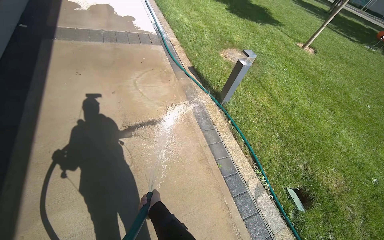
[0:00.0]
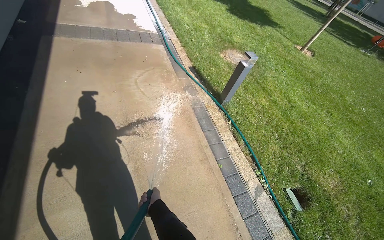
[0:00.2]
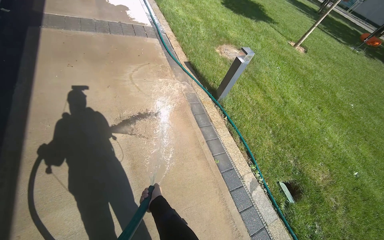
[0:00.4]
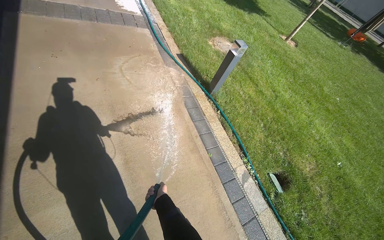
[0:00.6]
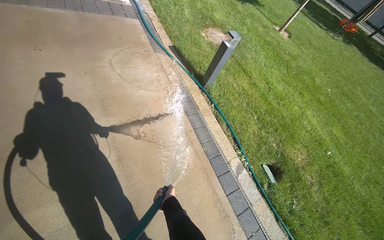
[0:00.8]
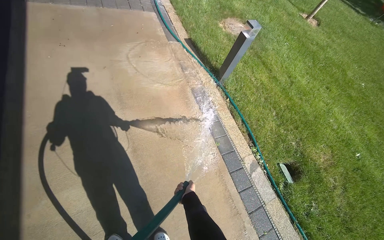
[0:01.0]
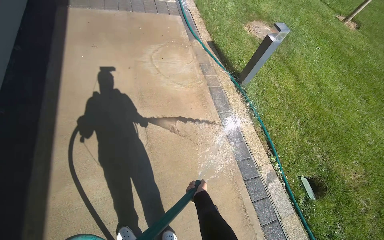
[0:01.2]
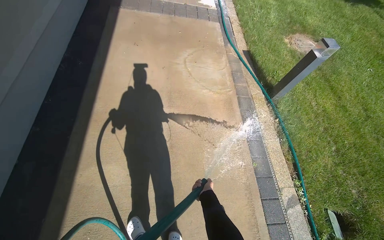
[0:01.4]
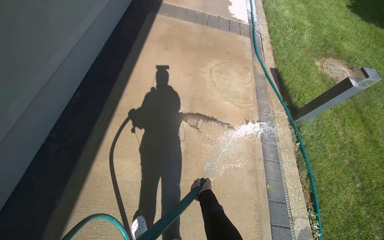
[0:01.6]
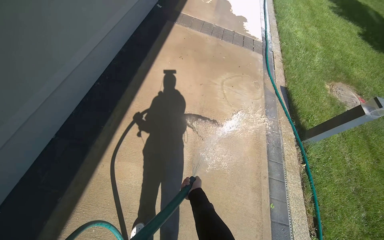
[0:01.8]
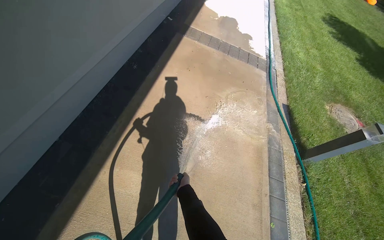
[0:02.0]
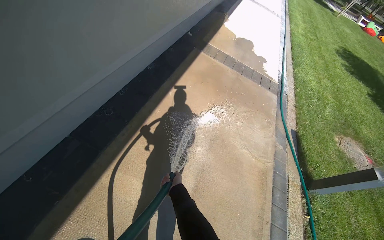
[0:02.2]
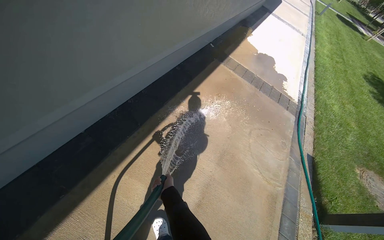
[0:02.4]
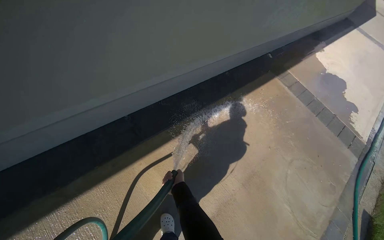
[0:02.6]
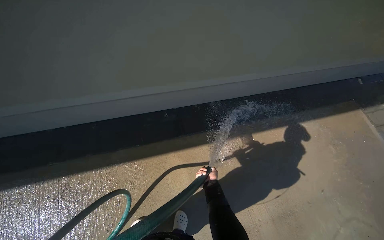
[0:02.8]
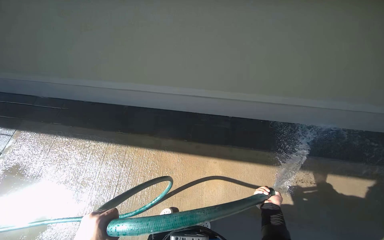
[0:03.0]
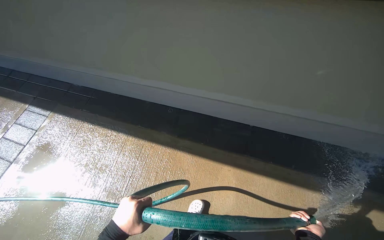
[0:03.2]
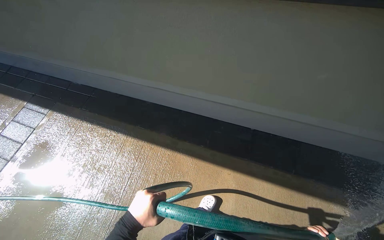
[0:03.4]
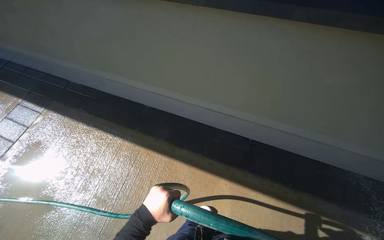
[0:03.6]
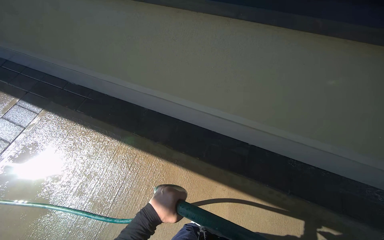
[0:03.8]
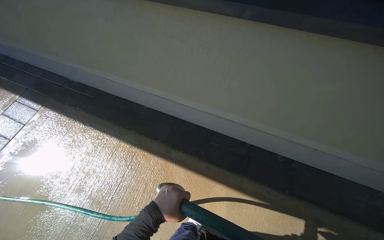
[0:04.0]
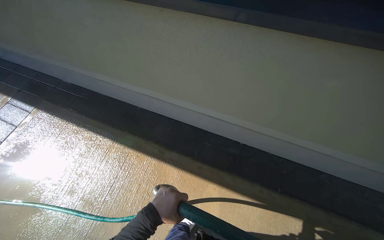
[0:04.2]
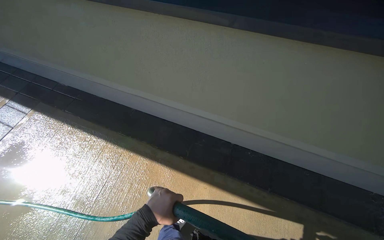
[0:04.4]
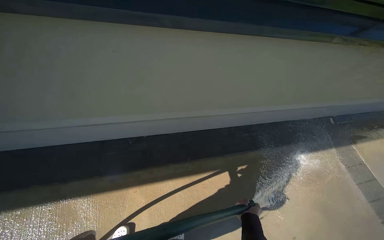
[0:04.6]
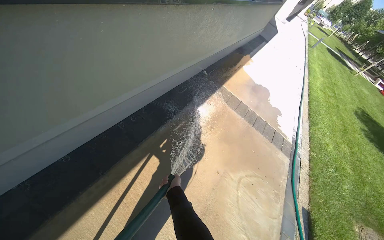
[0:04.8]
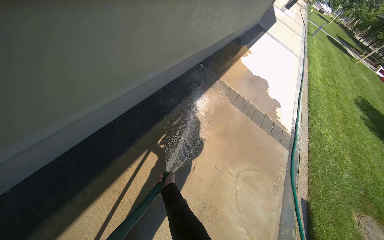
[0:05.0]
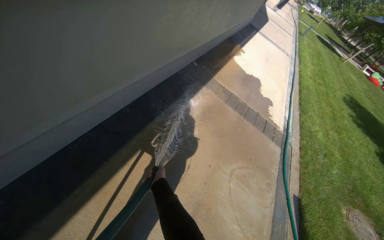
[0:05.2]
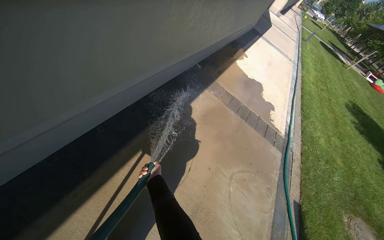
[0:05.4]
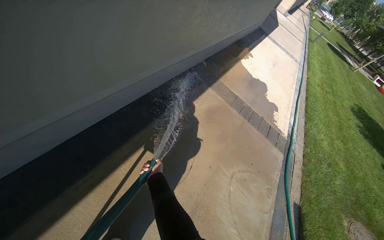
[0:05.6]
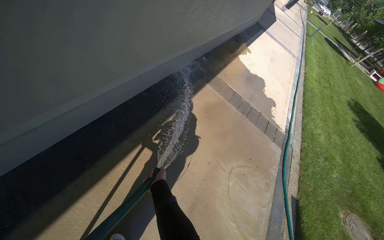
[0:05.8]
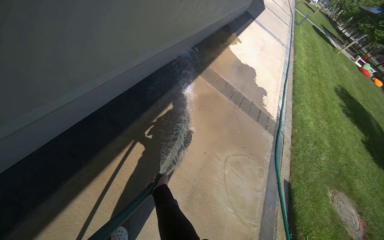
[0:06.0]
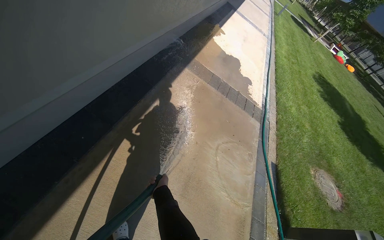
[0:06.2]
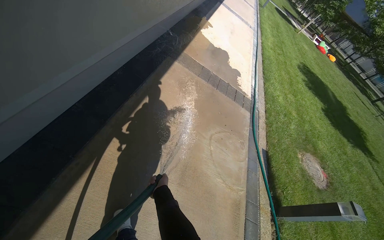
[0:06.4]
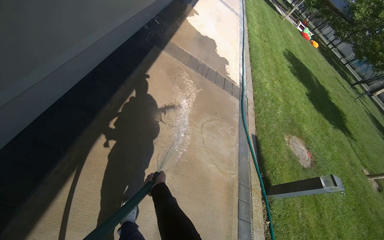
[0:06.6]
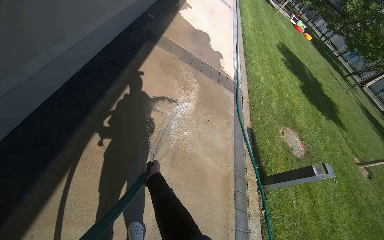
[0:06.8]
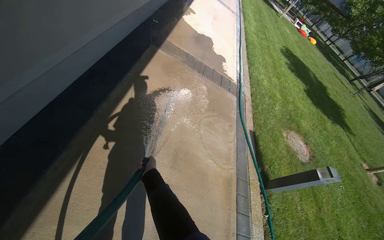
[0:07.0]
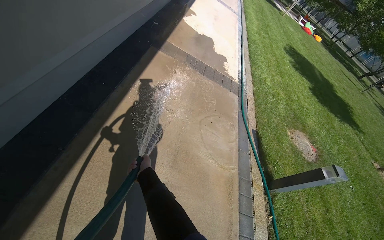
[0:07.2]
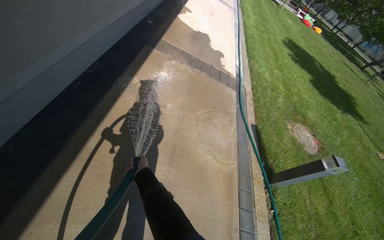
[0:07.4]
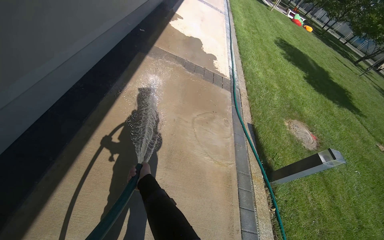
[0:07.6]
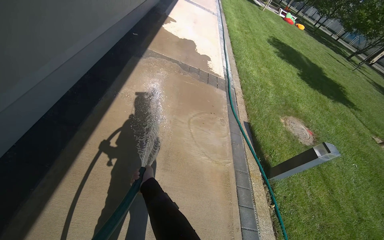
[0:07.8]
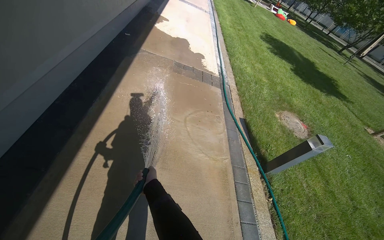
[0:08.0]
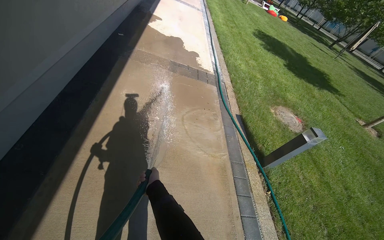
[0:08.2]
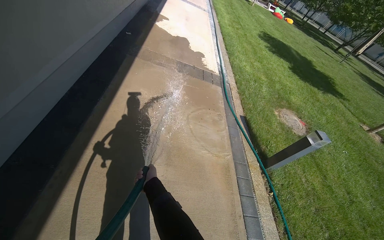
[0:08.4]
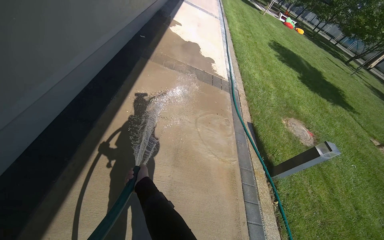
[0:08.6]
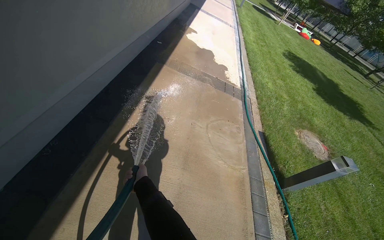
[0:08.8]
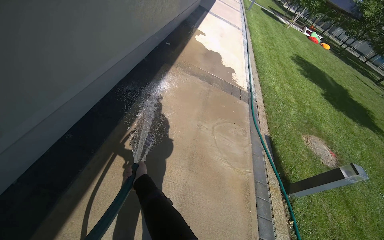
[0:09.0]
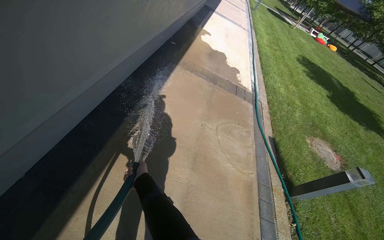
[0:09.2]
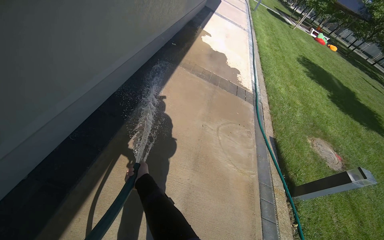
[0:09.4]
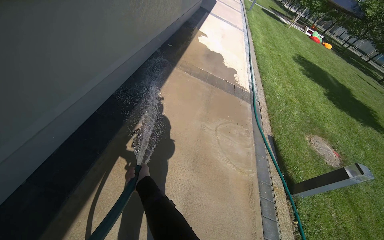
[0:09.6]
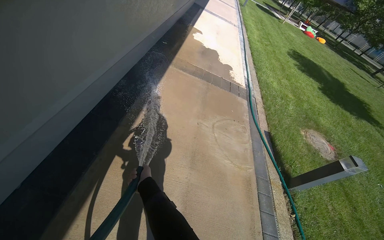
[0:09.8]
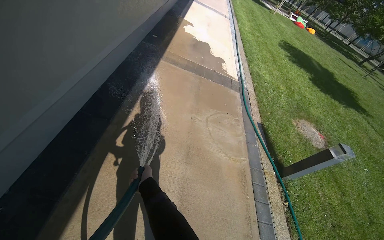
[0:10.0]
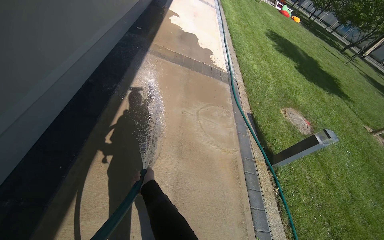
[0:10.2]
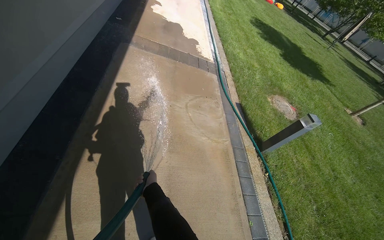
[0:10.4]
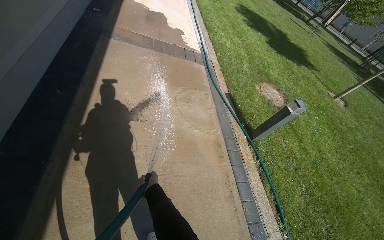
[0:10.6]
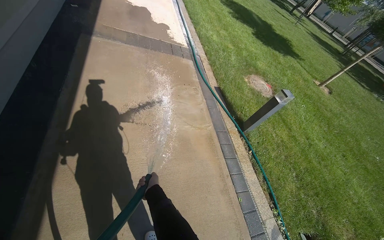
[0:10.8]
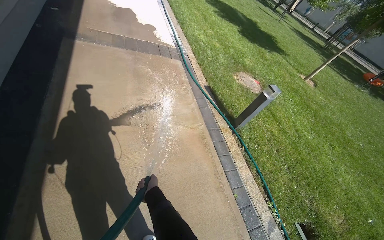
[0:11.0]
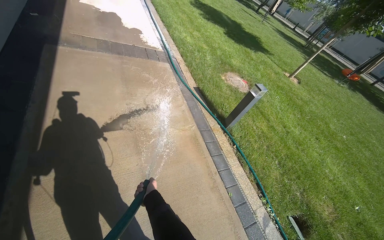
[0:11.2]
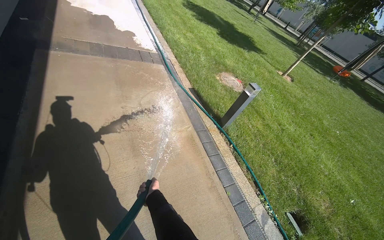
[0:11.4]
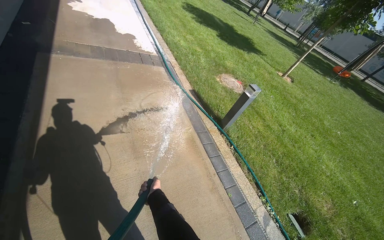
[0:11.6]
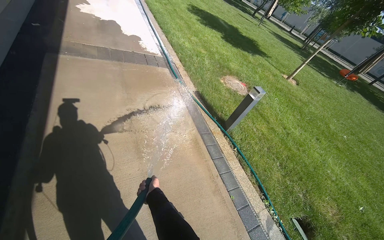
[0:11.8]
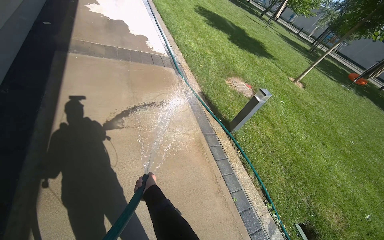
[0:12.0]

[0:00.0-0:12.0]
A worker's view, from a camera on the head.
Job: sweeping floor.
The whole recording: Rinsing concrete ground. The worker rinses the concrete ground with a water hose.
0:00.0 to 0:01.6: The wearer's head swings about 30 degrees to the left.
0:01.6 to 0:03.0: The wearer moves some 40 cm. The head rotates approximately 90 degrees to the left. The camera pitches upward, by some 15 degrees.
0:04.4 to 0:06.0: The wearer's head swings roughly 50 degrees to the right.

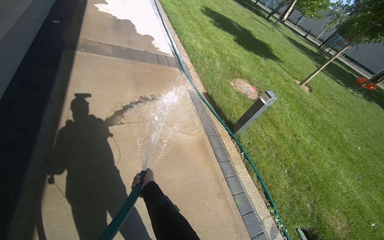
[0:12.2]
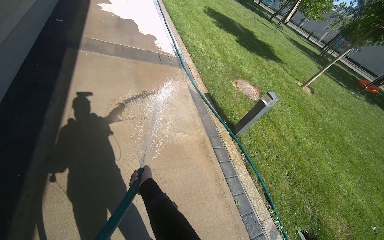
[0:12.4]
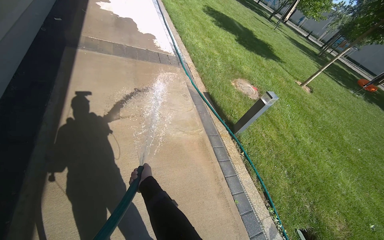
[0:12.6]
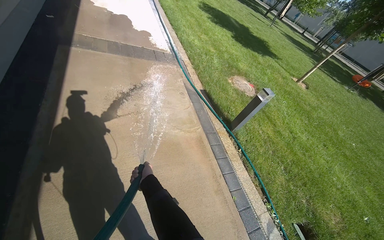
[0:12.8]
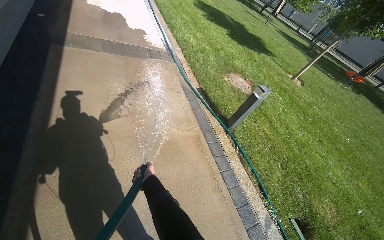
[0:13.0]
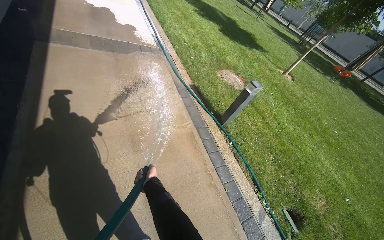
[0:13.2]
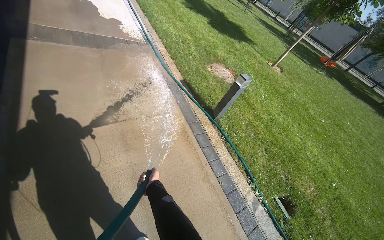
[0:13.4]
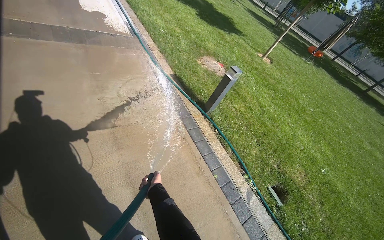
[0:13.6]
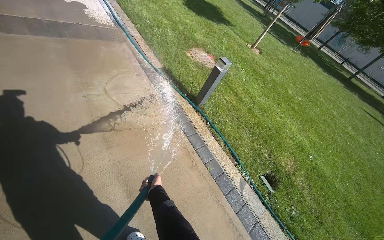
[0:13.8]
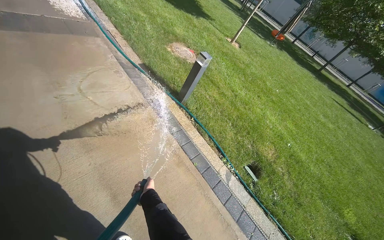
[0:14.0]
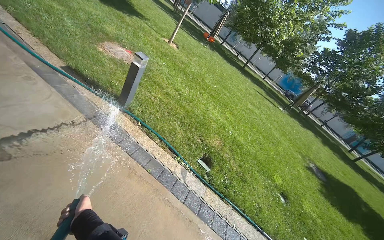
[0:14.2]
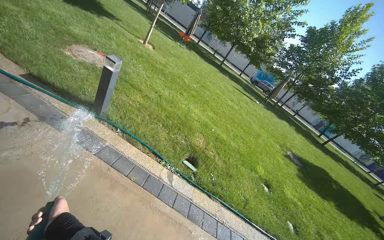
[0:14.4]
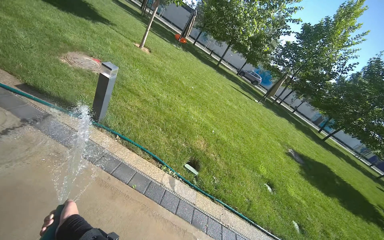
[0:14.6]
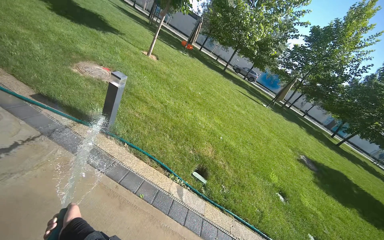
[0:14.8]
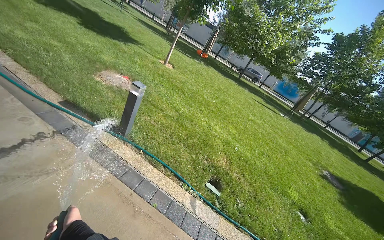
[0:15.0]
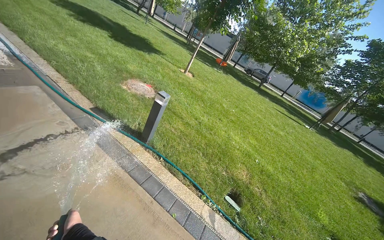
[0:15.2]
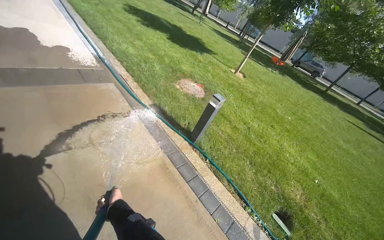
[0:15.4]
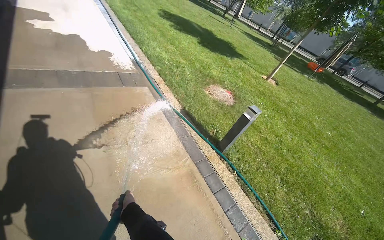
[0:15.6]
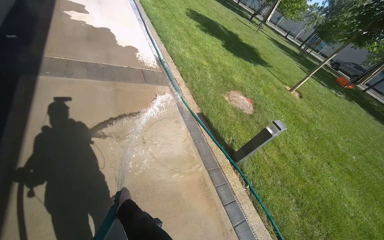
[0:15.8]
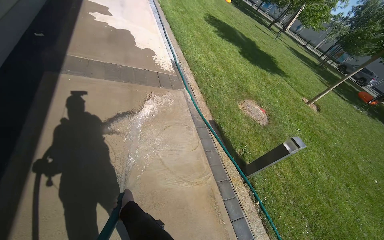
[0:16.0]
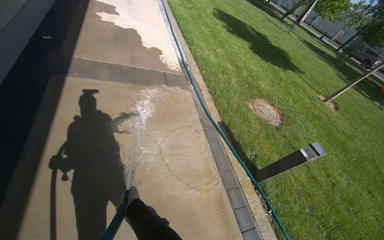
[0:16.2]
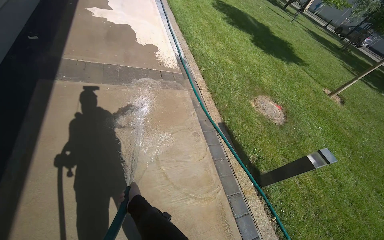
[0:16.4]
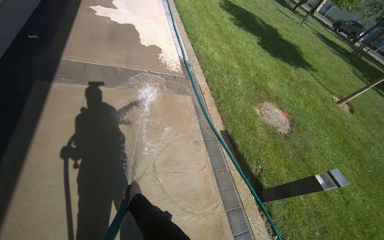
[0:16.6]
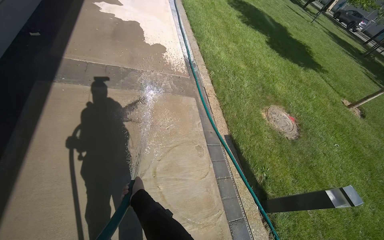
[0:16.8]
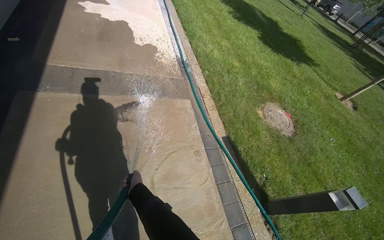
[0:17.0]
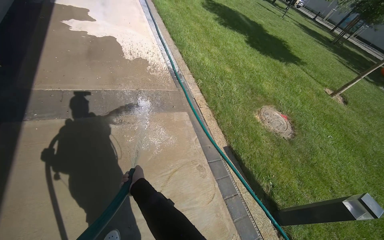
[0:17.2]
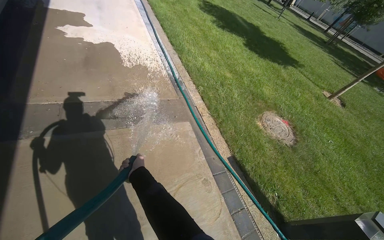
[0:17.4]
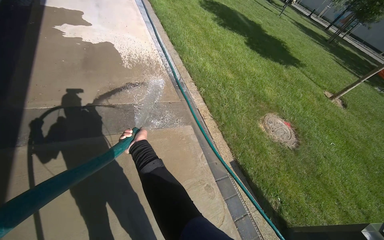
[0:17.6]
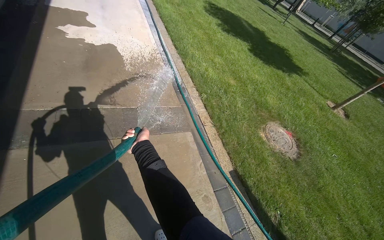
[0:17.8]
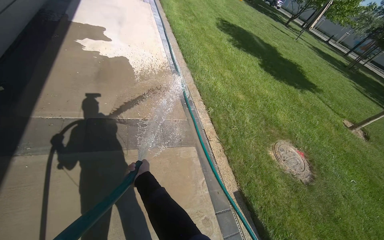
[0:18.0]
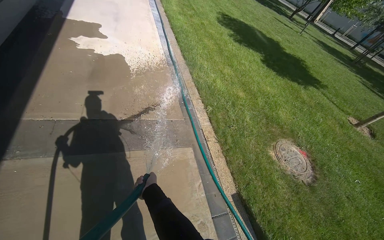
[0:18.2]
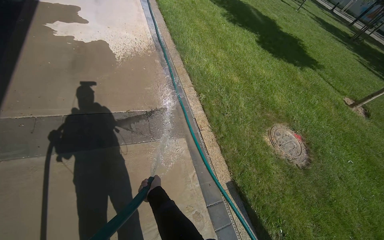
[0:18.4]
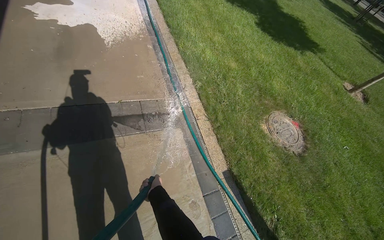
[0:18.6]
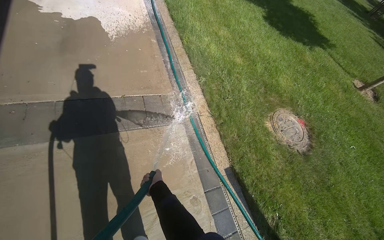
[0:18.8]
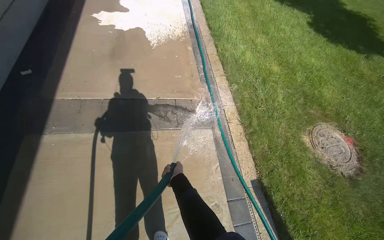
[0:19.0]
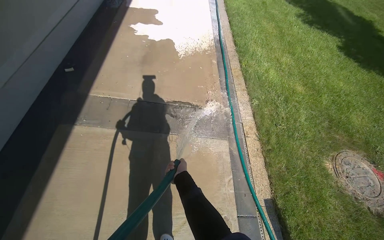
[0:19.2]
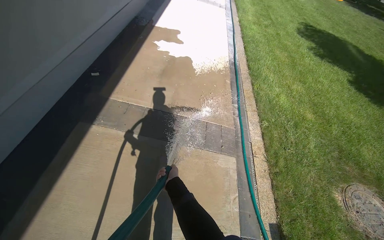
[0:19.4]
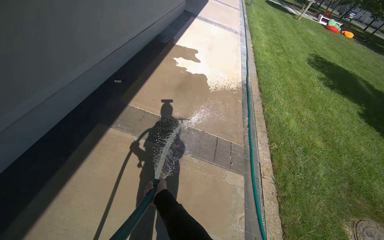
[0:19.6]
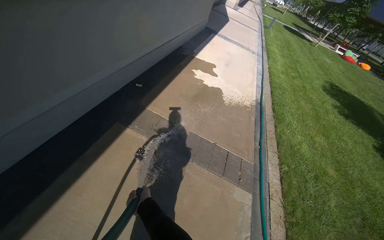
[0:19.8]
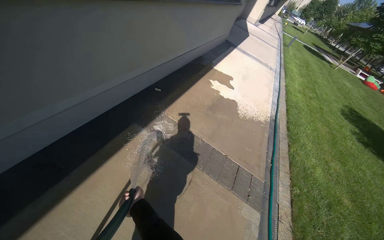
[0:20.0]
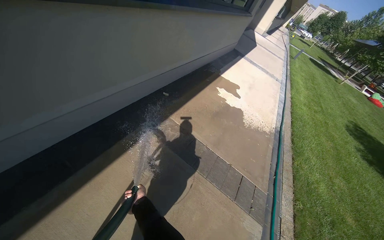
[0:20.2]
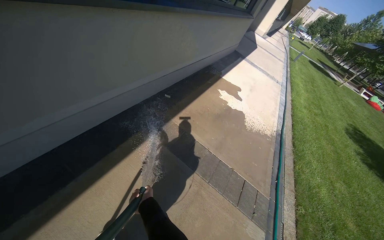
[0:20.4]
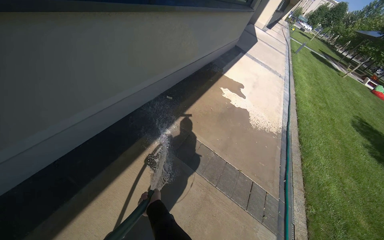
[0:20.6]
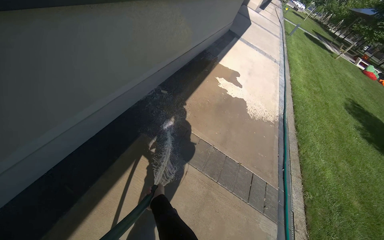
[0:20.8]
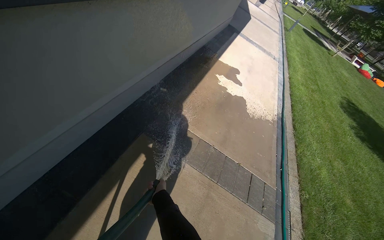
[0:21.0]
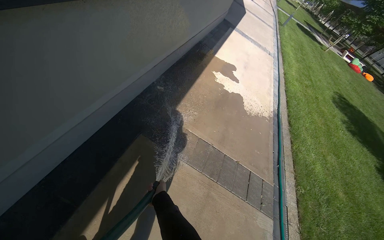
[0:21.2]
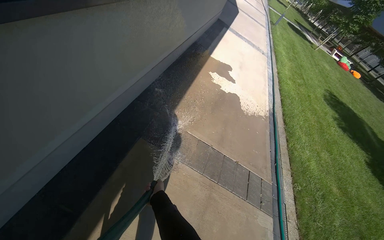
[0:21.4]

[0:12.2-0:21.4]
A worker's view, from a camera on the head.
Job: sweeping floor.
The whole recording: Rinsing concrete ground. The worker rinses the concrete ground with a water hose.
0:12.2 to 0:13.8: The wearer's head swings some 15 degrees to the right.
0:13.8 to 0:15.2: The wearer looks some 25 degrees further to the right.
0:15.2 to 0:16.8: The camera travels some 90 cm. The head turns to the left by some 45 degrees.
0:16.8 to 0:18.4: The wearer moves about 70 cm.
0:18.4 to 0:19.8: The camera is carried about 40 cm. The head rotates about 40 degrees to the left. The view tilts roughly 15 degrees upward.
0:19.8 to 0:21.4: The head travels some 60 cm.
